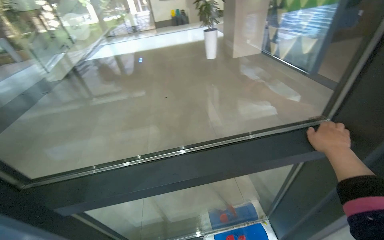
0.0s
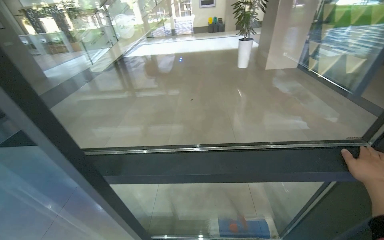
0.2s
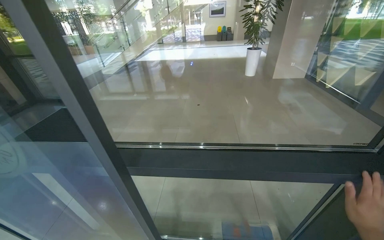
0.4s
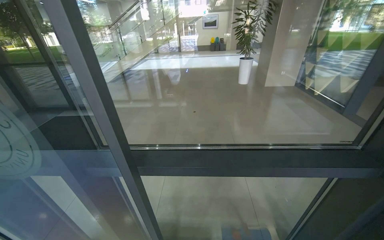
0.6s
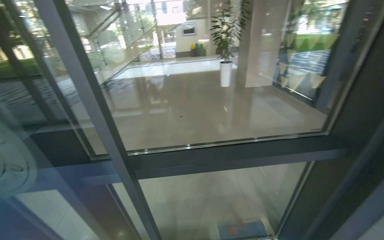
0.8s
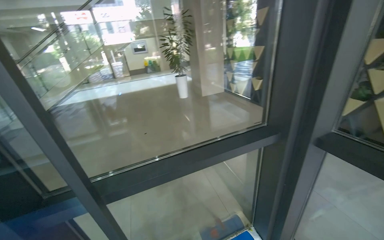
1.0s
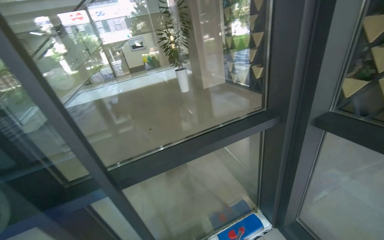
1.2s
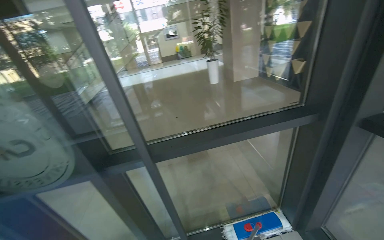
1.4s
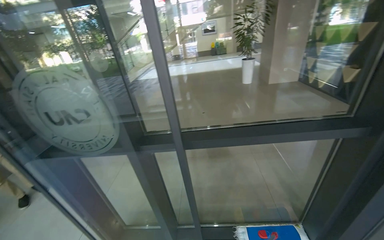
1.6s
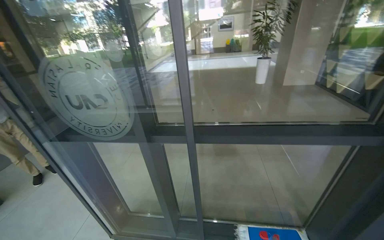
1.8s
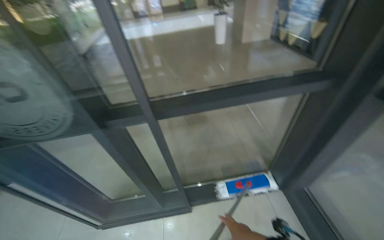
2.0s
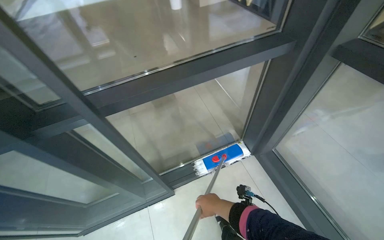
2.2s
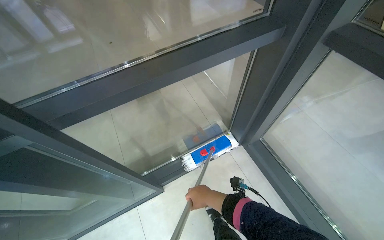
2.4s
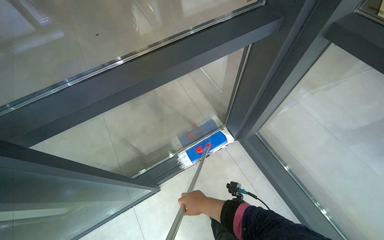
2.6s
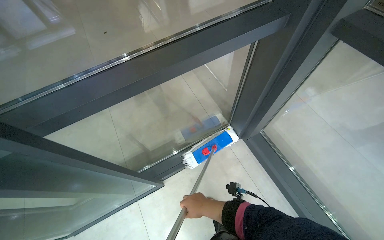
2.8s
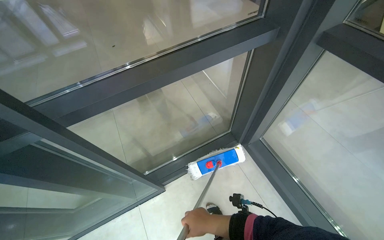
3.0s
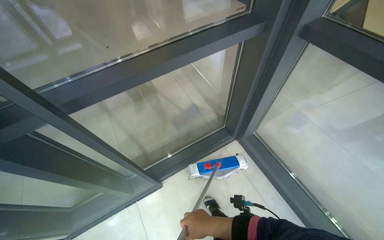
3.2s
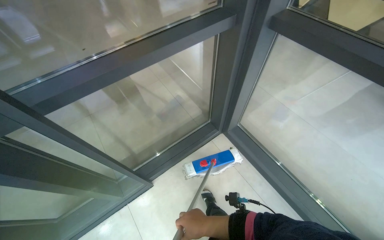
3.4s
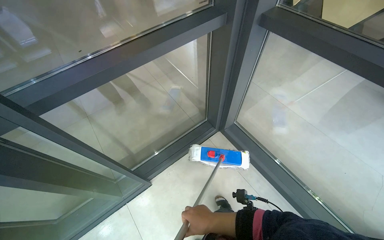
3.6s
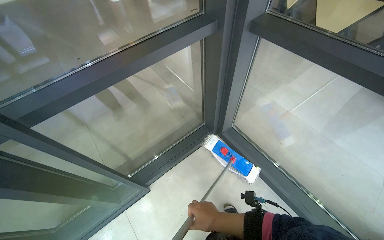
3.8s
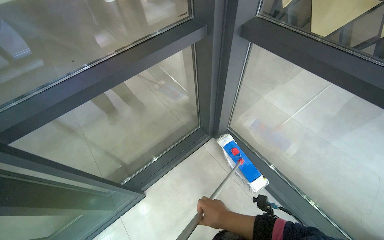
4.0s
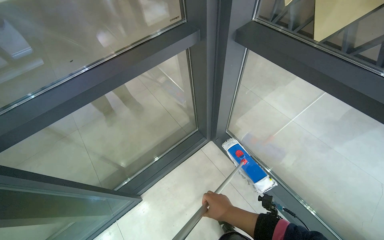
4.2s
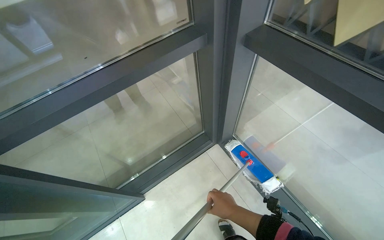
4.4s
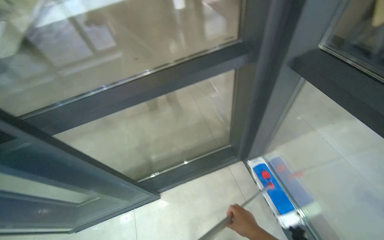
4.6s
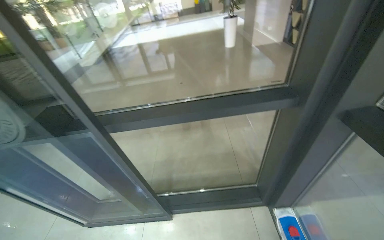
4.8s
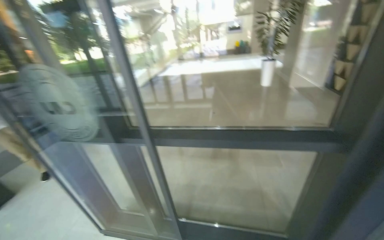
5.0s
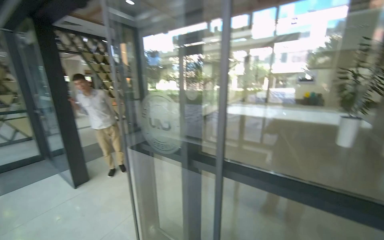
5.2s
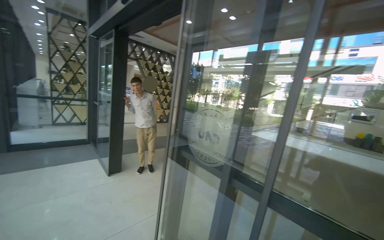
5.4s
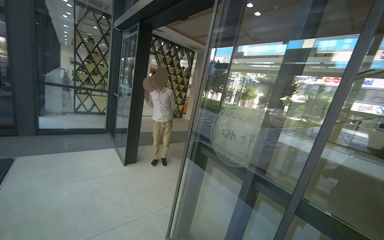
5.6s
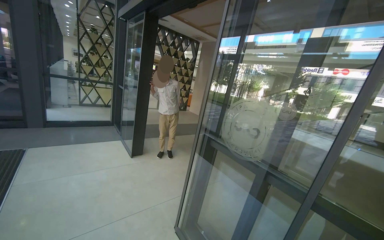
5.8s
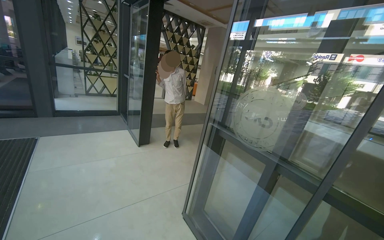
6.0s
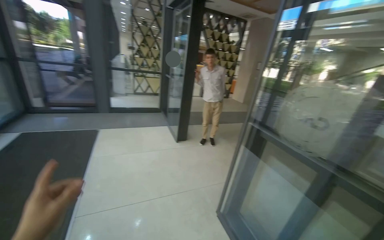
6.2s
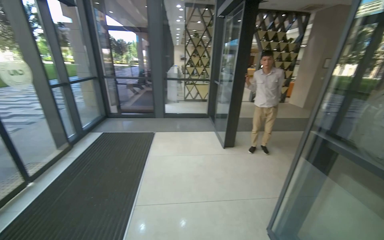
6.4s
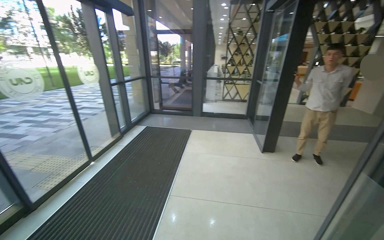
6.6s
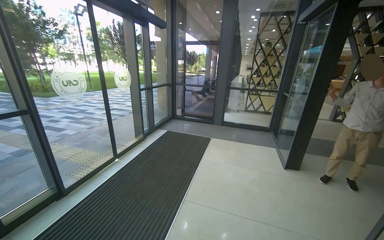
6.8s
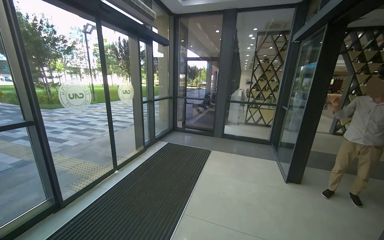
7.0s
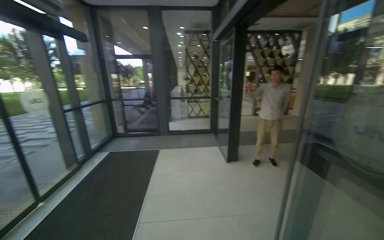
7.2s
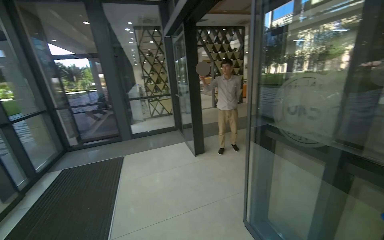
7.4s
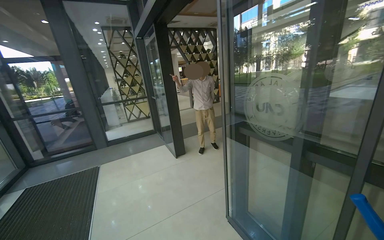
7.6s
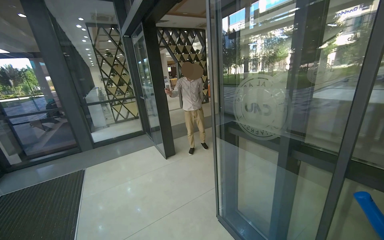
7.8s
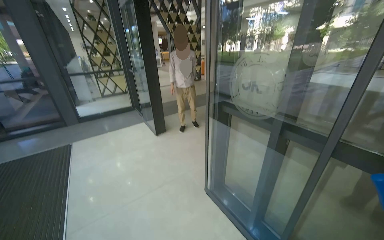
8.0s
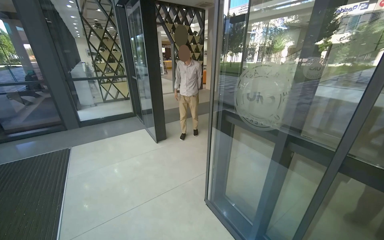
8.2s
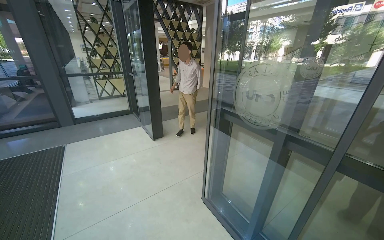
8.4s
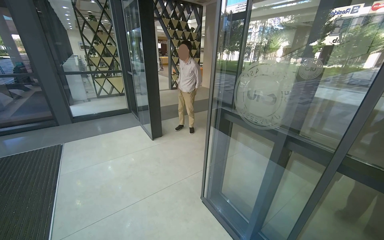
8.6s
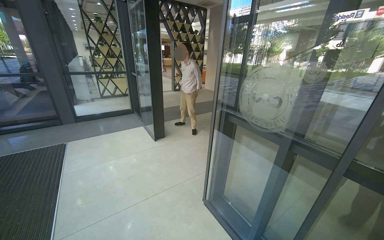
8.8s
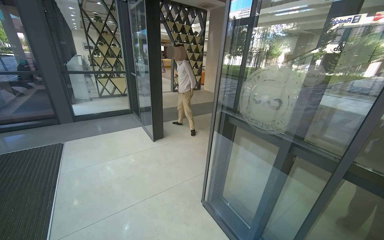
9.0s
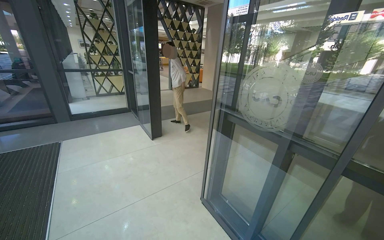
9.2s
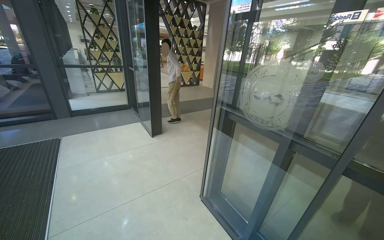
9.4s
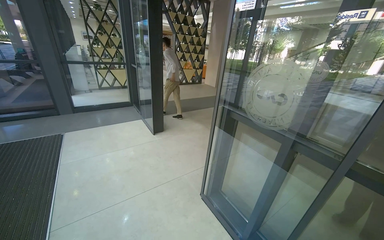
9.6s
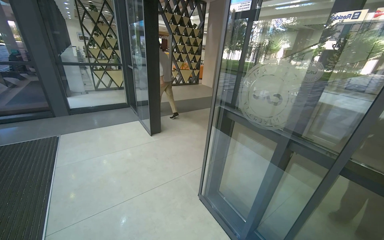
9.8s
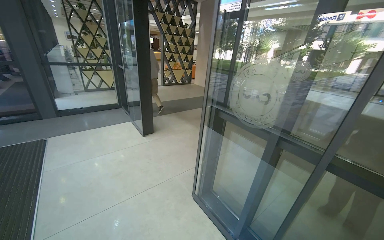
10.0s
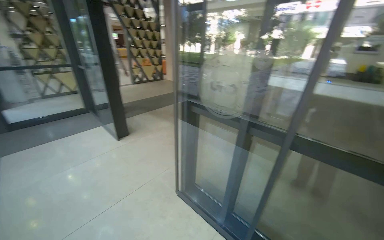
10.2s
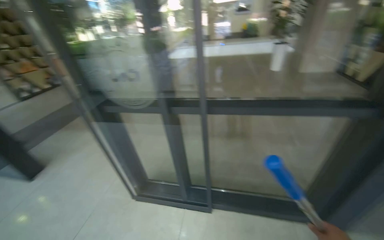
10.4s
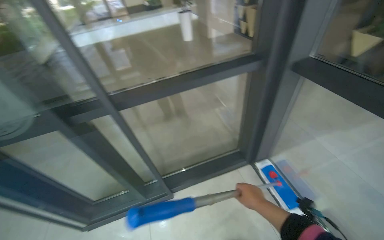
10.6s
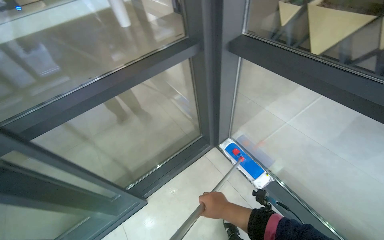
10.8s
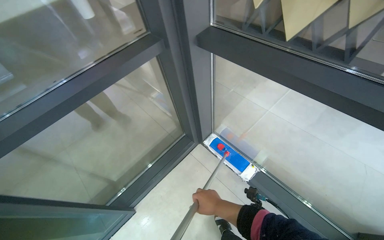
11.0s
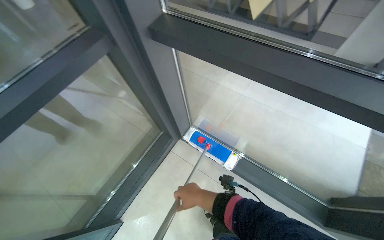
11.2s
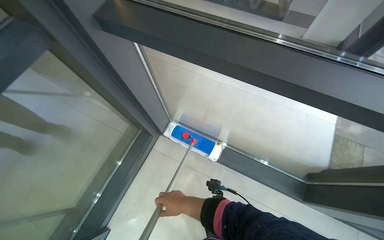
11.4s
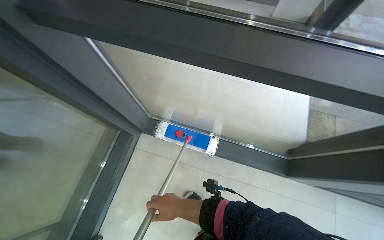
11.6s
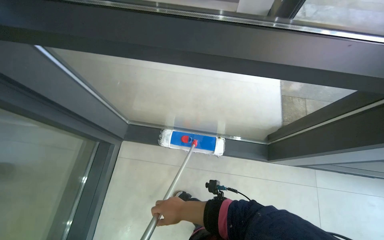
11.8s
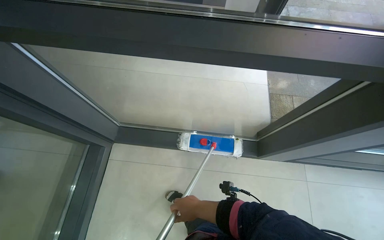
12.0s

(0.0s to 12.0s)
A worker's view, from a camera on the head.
Job: wiping surfaces.
The whole recording: Cleaning glass door frames. The worker cleans the frames of the glass doors with their hand.
0.0s - 1.6s: The camera travels some 40 cm.
1.6s - 3.0s: The head rotates approximately 25 degrees to the right. The view tips downward by some 25 degrees.
3.0s - 4.4s: The right hand goes some 25 cm to the right.
4.4s - 6.0s: The camera travels approximately 70 cm. The wearer's head swings about 90 degrees to the left. The view tips upward by approximately 35 degrees.
9.0s - 10.4s: The wearer looks some 45 degrees further to the right.
10.4s - 12.0s: The head travels approximately 70 cm. The wearer looks about 90 degrees further to the right. The wearer looks roughly 30 degrees further downward.

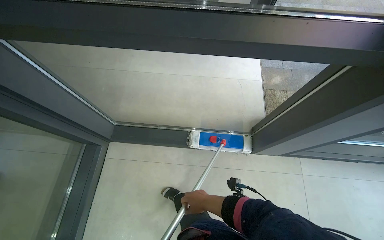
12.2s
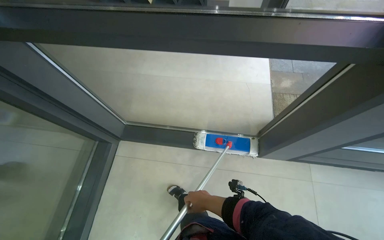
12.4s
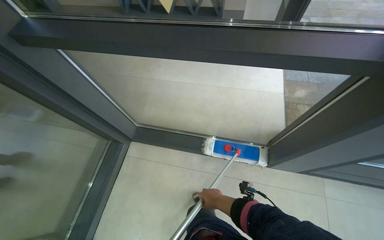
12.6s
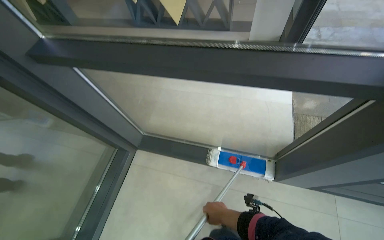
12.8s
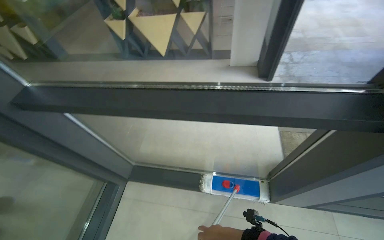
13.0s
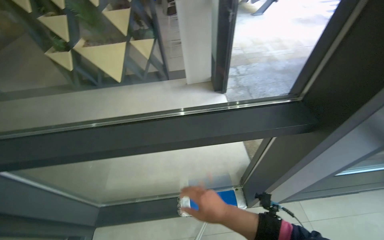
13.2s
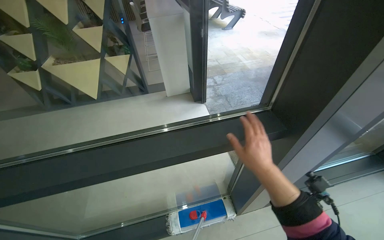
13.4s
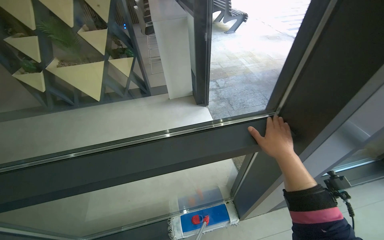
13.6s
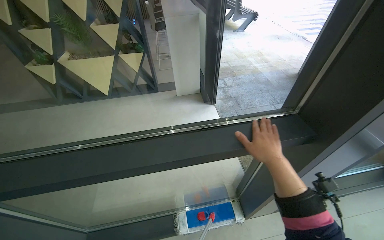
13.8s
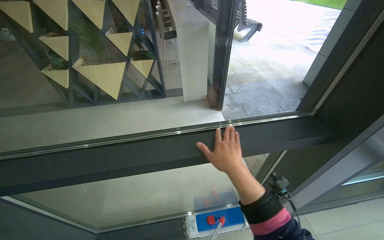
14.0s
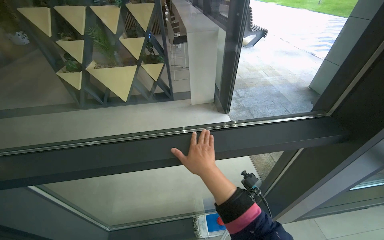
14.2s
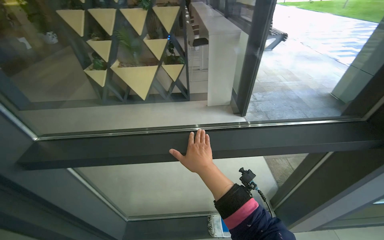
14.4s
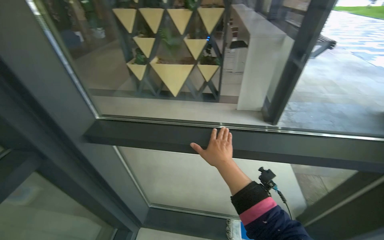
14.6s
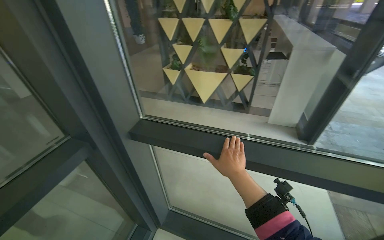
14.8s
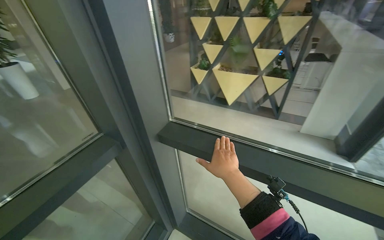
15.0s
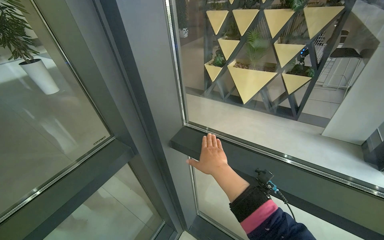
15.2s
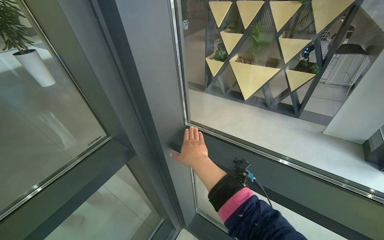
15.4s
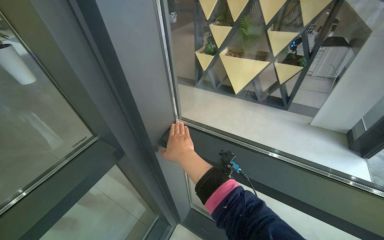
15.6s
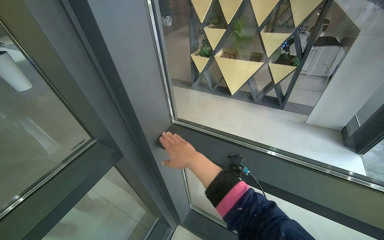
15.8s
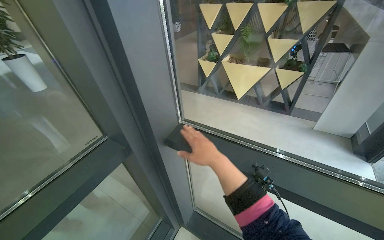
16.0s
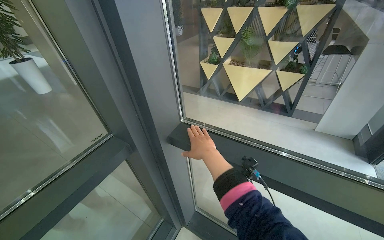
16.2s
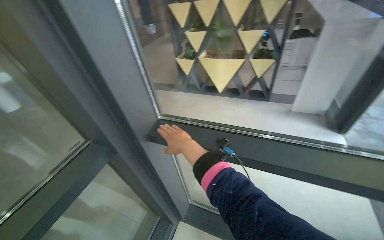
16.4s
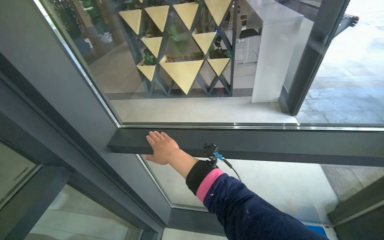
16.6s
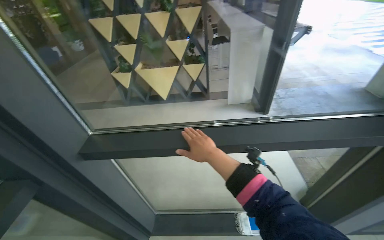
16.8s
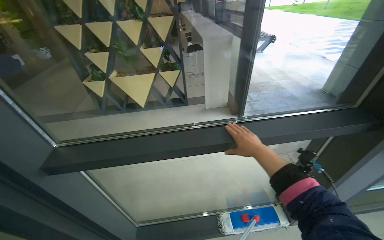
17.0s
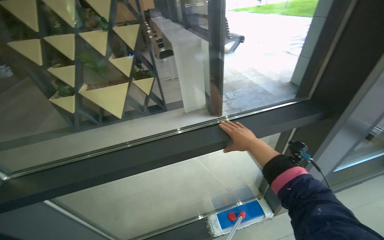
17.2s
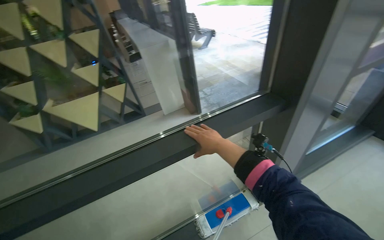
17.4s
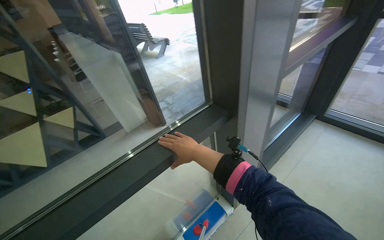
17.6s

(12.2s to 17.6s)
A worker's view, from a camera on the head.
Job: wiping surfaces.
The whole recording: Cleaning glass door frames. The worker cleans the frames of the glass doors with their hand.
12.2s - 13.6s: The camera pitches upward, by some 25 degrees.
13.6s - 15.0s: The camera is carried about 60 cm. The wearer looks roughly 40 degrees further to the left.
15.0s - 16.2s: The right hand travels to the left and up the picture by some 15 cm.
16.2s - 17.6s: The camera is carried approximately 50 cm. The wearer's head swings approximately 70 degrees to the right.

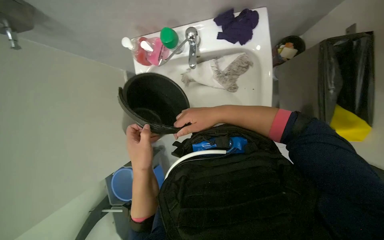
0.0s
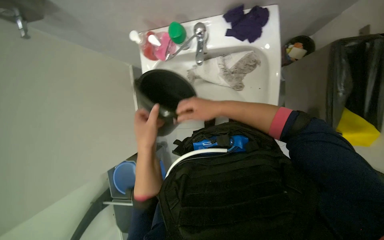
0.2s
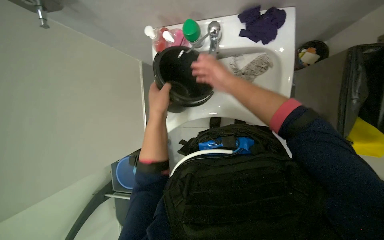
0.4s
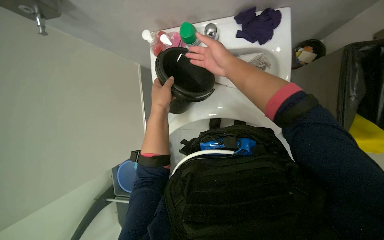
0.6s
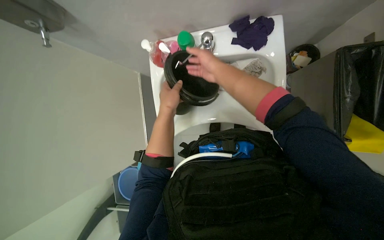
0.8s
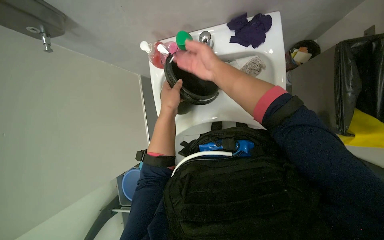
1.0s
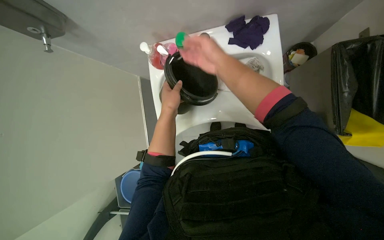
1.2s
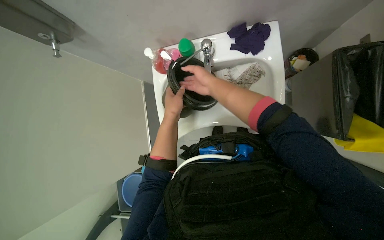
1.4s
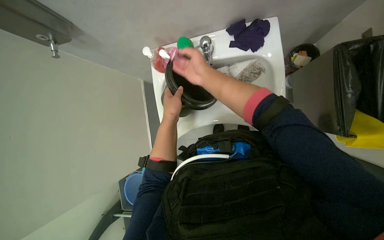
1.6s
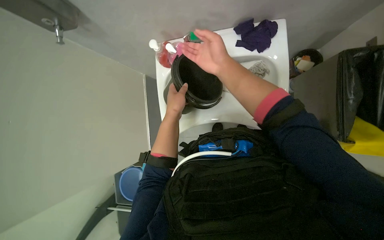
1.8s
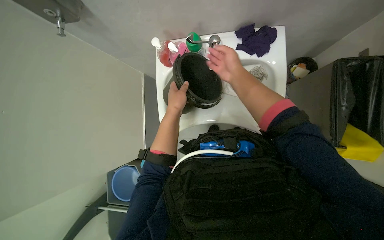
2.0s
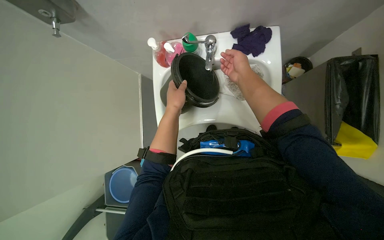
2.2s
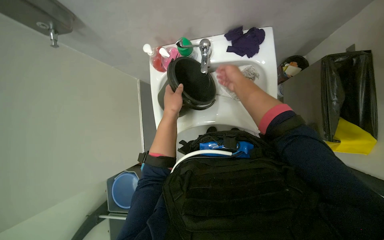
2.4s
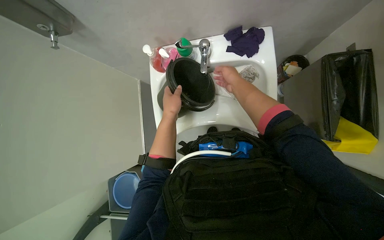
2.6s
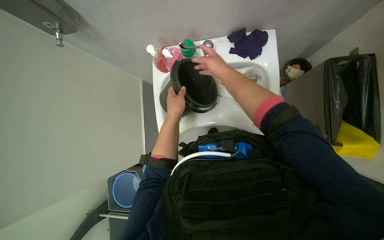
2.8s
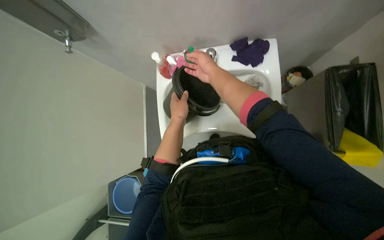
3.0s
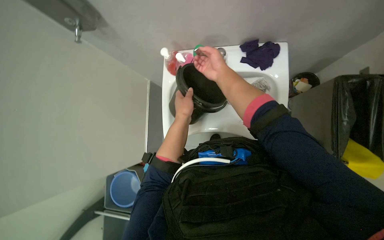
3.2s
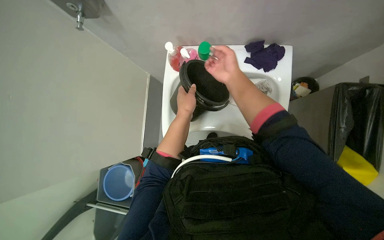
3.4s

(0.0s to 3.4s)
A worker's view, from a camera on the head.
Job: preparing cleaning supplies.
The whole recording: Filling bucket with water. The worker fills a small black bucket with water from the sink.
0.0s - 1.6s: The hands both shift up the picture by roughly 15 cm.
